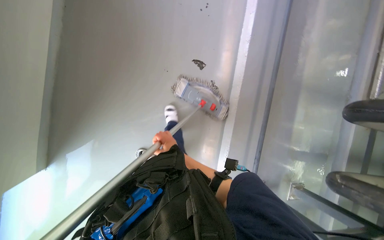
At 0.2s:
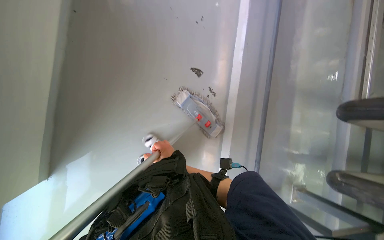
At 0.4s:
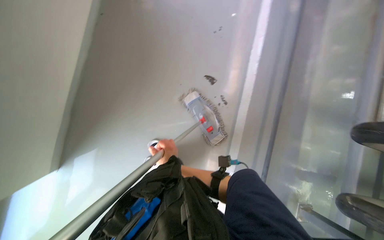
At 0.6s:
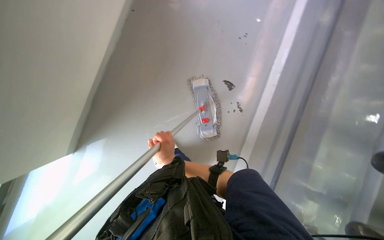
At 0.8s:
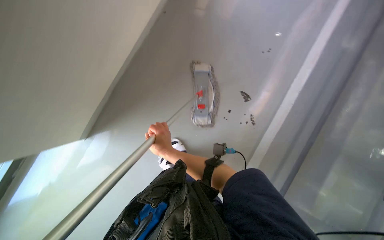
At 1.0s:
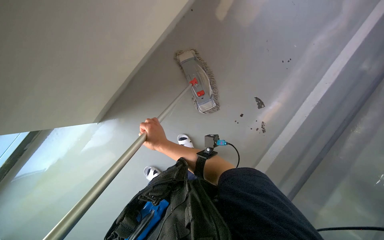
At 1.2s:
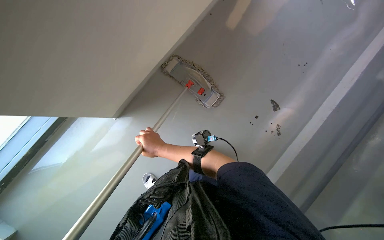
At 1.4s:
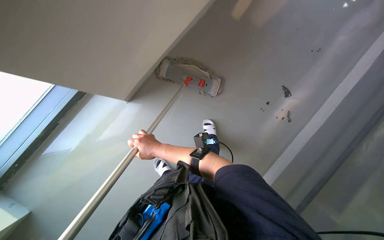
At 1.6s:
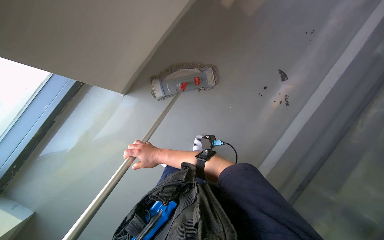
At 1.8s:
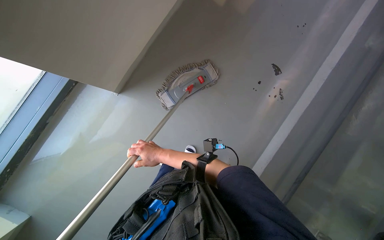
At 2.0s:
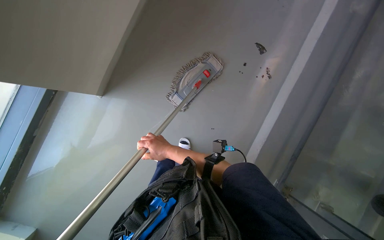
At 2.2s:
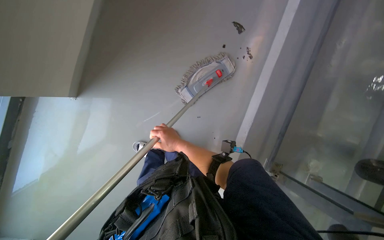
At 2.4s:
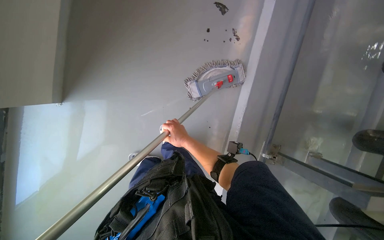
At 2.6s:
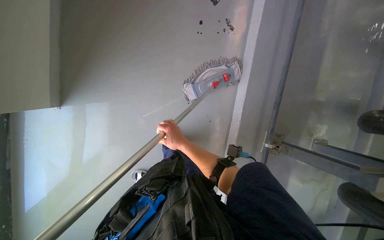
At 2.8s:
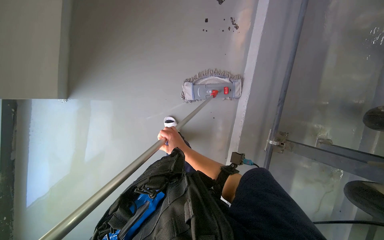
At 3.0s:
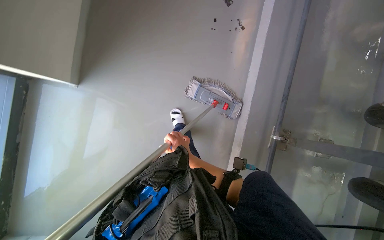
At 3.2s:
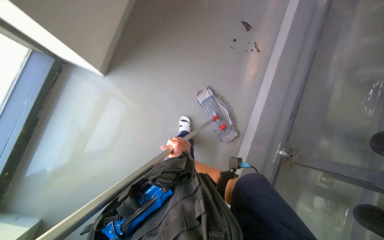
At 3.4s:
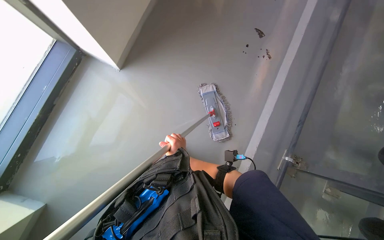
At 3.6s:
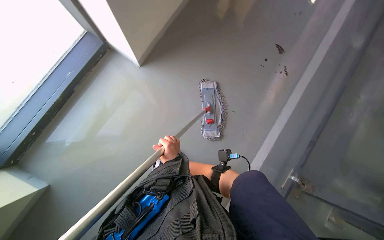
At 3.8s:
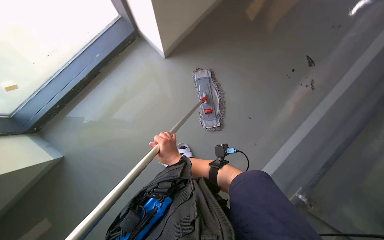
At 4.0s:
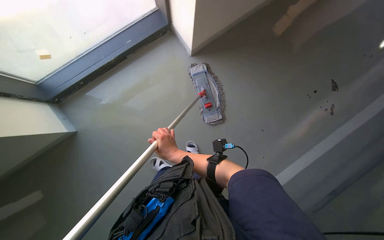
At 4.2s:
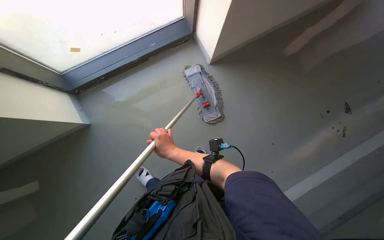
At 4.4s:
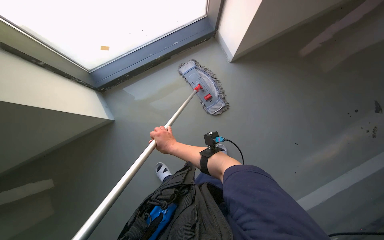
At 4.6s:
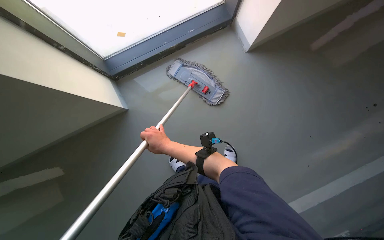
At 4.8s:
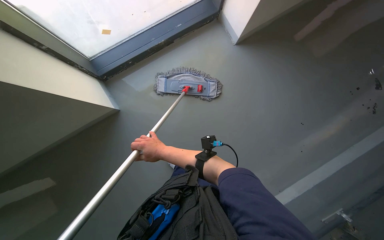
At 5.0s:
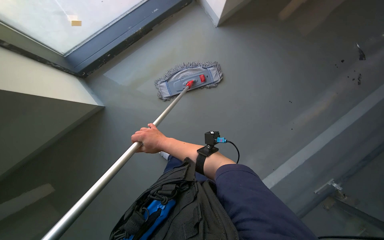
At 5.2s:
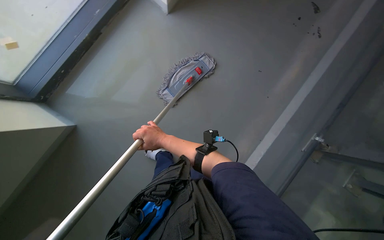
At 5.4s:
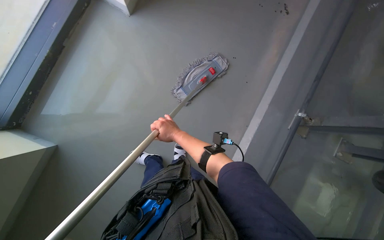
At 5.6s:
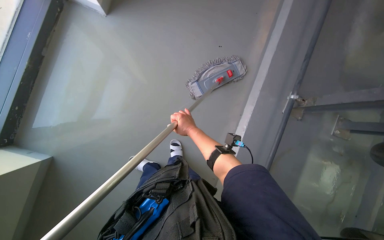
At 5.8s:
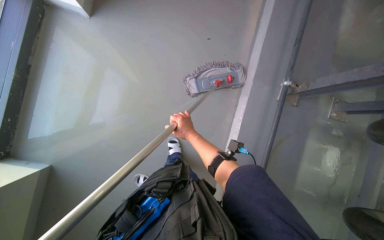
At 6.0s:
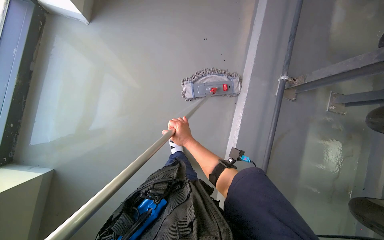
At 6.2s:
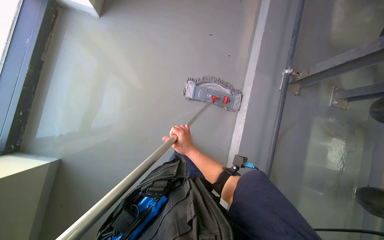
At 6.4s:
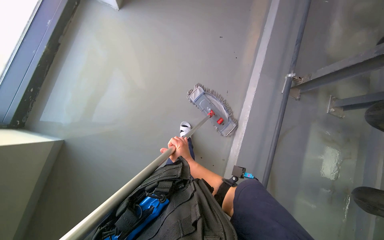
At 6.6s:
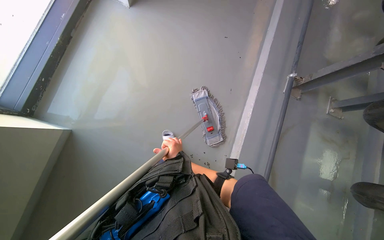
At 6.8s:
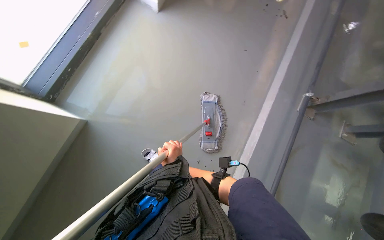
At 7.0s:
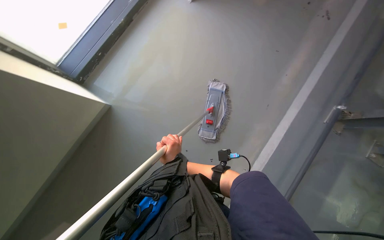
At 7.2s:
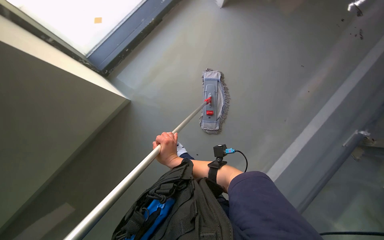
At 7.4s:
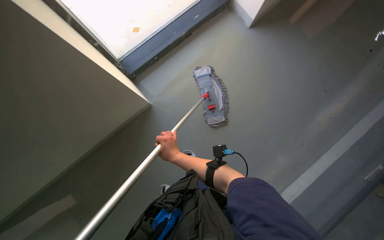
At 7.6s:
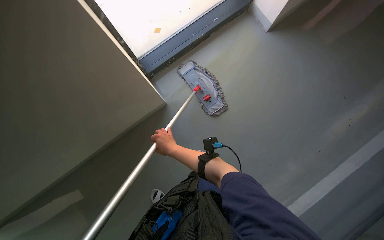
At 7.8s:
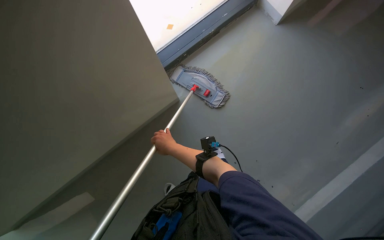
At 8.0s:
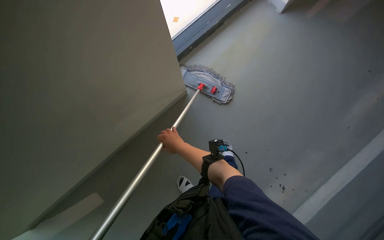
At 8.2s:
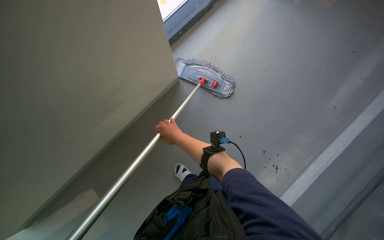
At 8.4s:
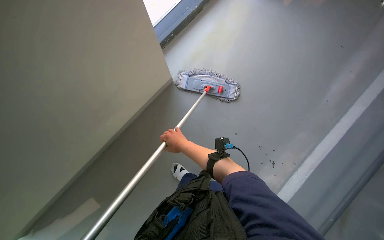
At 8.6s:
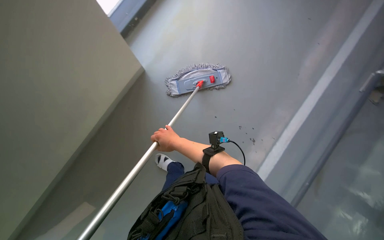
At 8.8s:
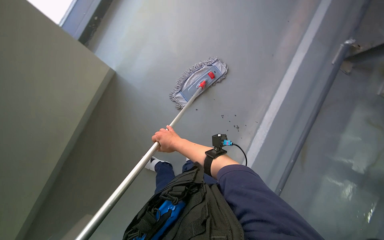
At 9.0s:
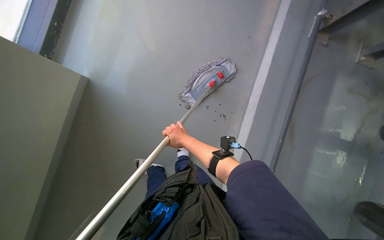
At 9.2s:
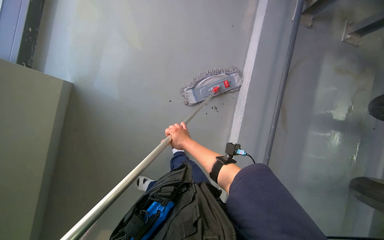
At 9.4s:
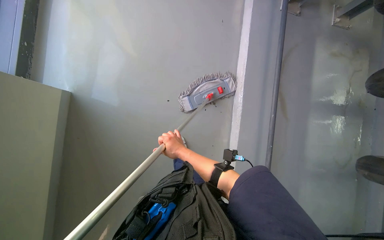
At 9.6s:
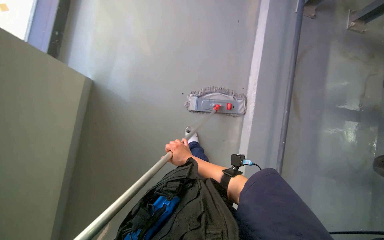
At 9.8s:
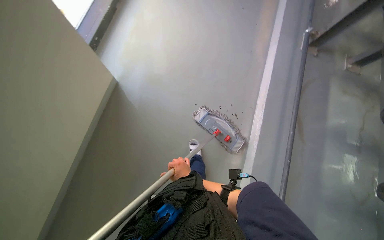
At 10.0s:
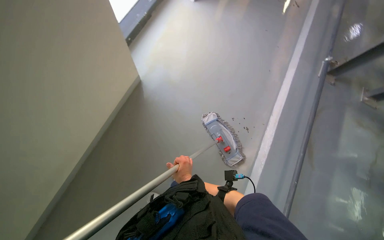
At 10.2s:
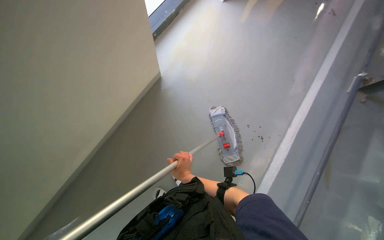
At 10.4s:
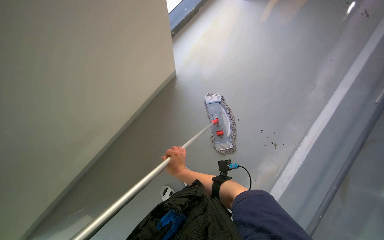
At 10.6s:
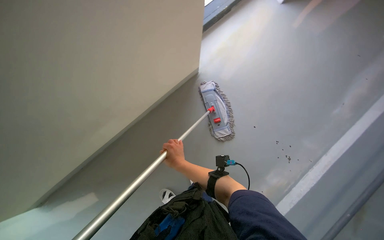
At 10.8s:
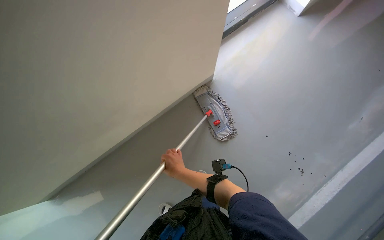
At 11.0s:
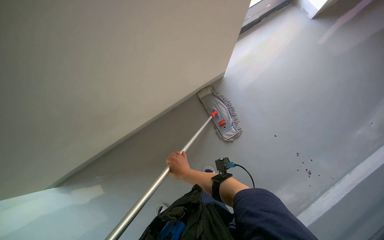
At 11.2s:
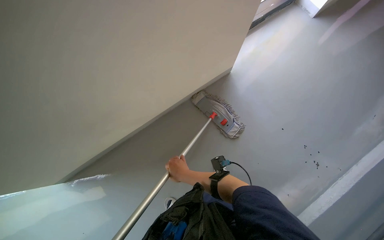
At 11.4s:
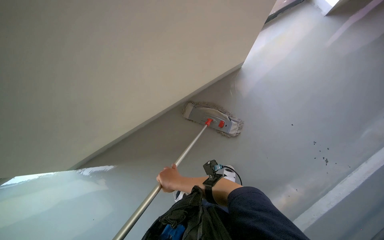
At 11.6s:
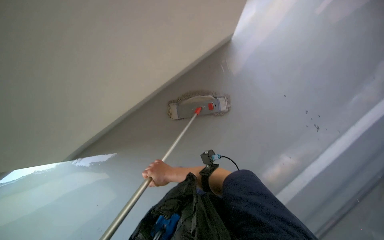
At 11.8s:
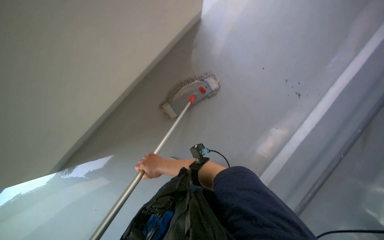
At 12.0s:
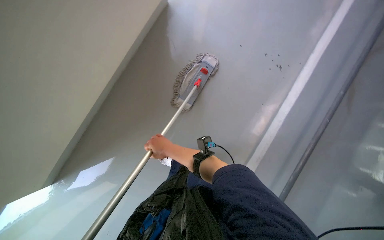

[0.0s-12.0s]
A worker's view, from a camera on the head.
Job: mopping floor.
The whole recording: Mopping floor near window. The worker mops the floor in the corner area near the window.
3.0s to 4.4s: The wearer's head swings approximately 50 degrees to the left.
4.4s to 6.0s: The view tilts roughly 20 degrees downward. The scene rotates counterclockwise by about 30 degrees.
6.0s to 7.6s: The camera is carried about 80 cm. The head rotates roughly 35 degrees to the left.
9.0s to 10.4s: The wearer's head swings approximately 25 degrees to the left.

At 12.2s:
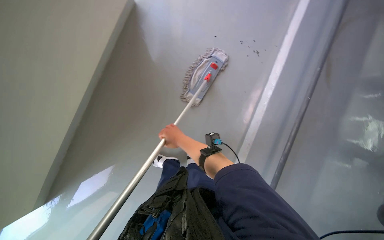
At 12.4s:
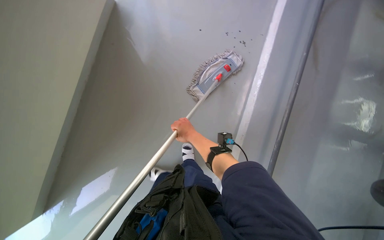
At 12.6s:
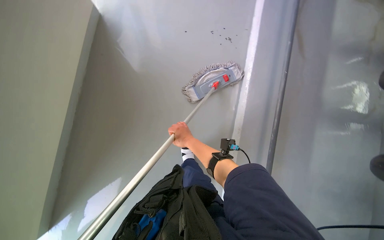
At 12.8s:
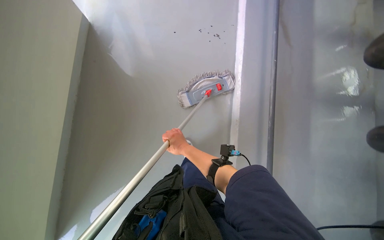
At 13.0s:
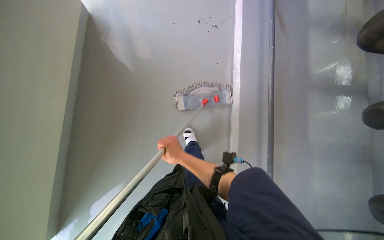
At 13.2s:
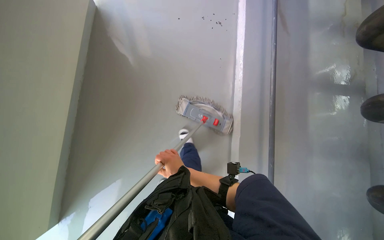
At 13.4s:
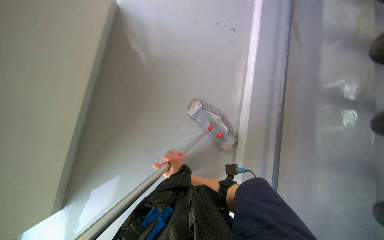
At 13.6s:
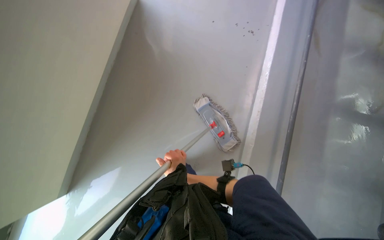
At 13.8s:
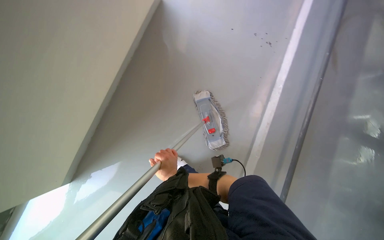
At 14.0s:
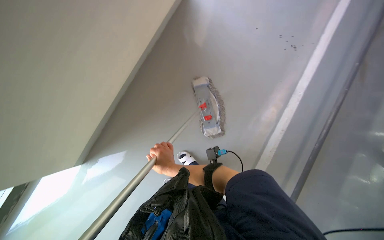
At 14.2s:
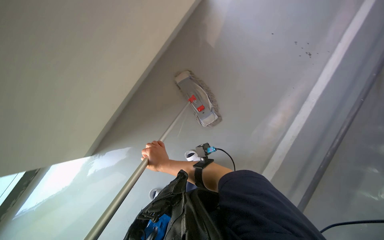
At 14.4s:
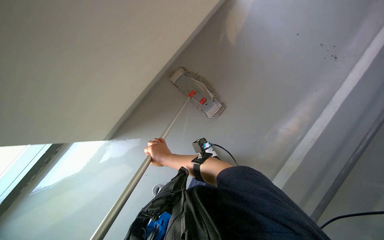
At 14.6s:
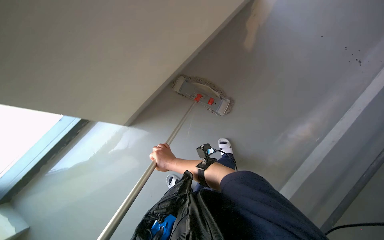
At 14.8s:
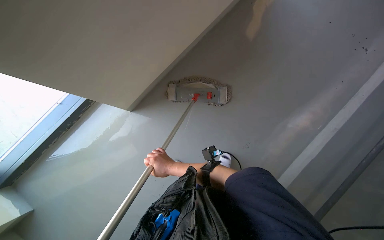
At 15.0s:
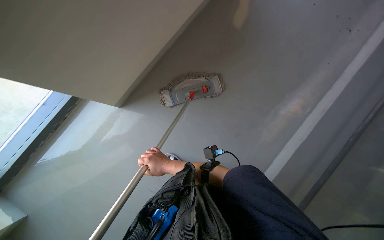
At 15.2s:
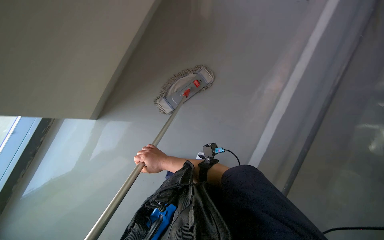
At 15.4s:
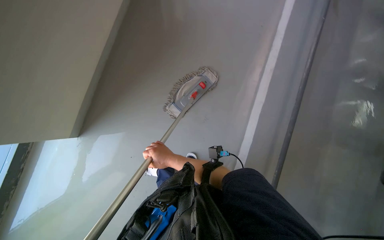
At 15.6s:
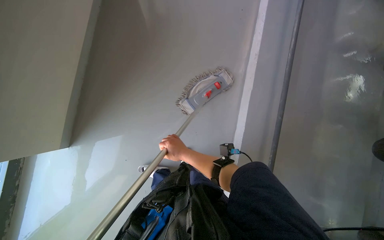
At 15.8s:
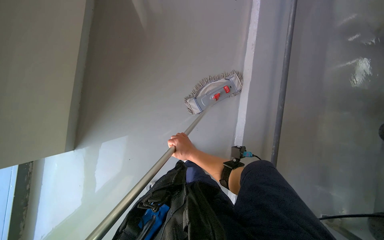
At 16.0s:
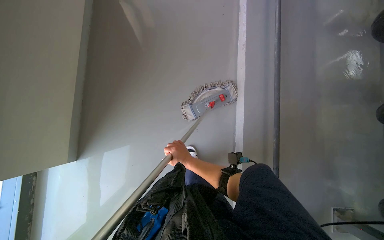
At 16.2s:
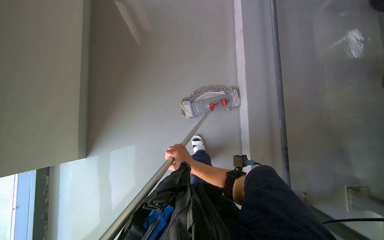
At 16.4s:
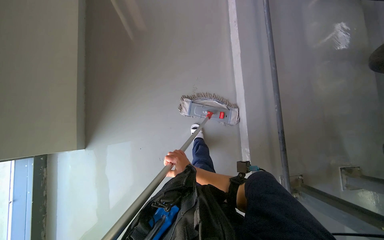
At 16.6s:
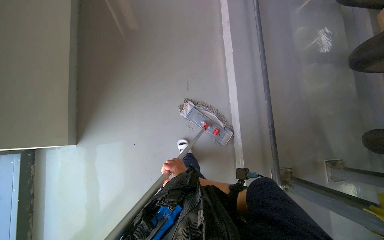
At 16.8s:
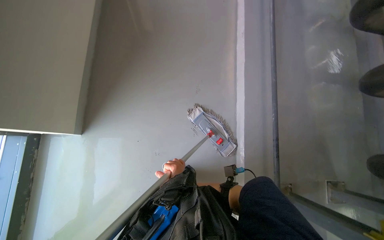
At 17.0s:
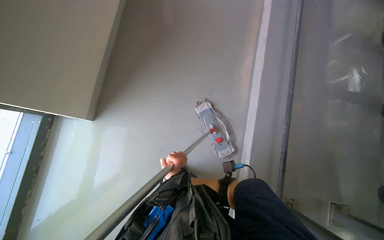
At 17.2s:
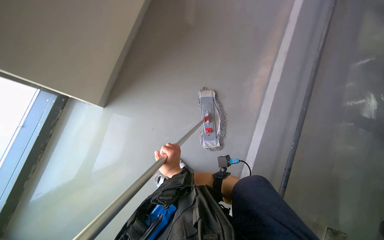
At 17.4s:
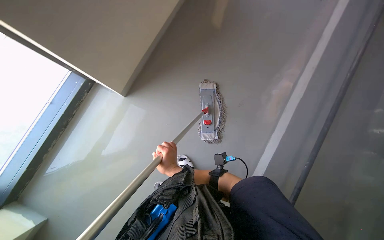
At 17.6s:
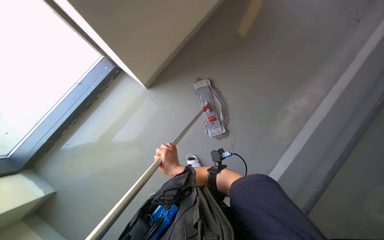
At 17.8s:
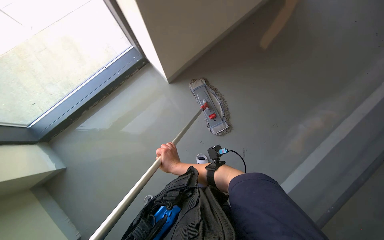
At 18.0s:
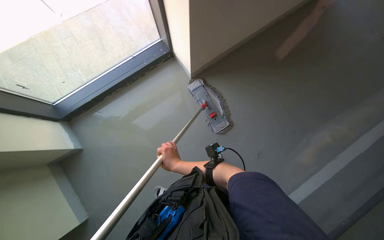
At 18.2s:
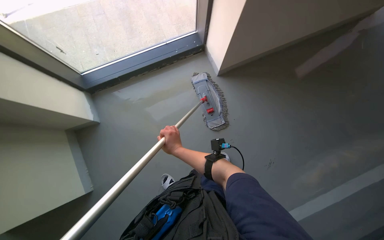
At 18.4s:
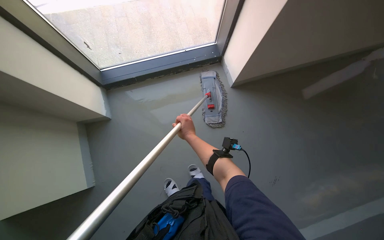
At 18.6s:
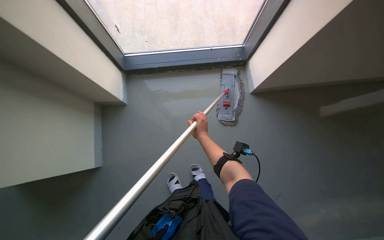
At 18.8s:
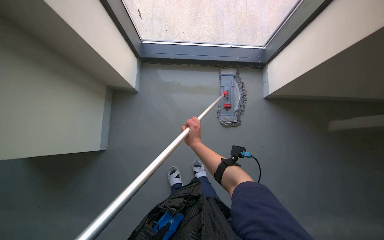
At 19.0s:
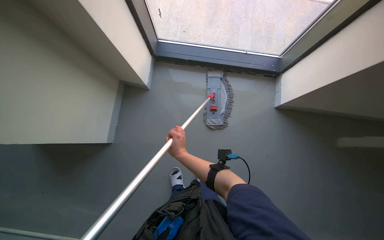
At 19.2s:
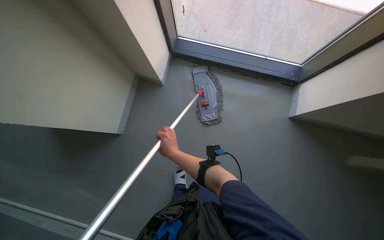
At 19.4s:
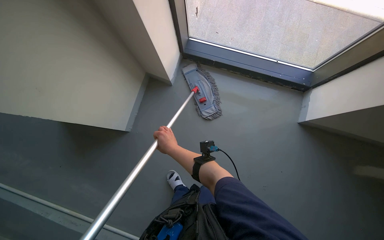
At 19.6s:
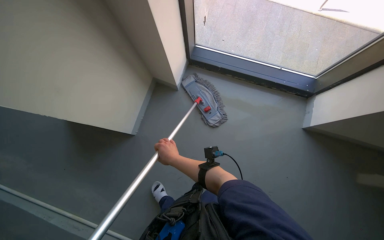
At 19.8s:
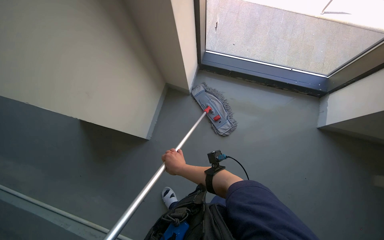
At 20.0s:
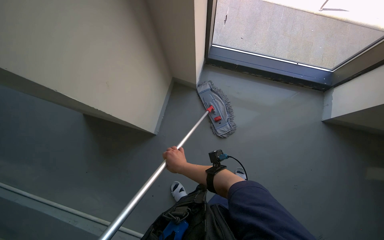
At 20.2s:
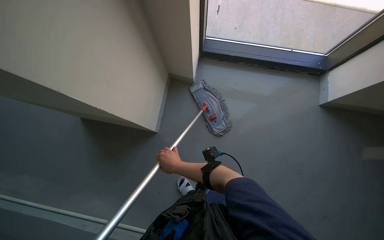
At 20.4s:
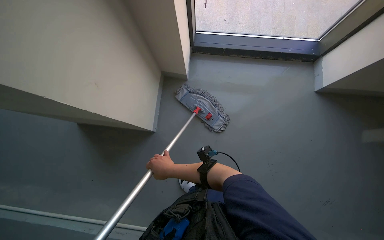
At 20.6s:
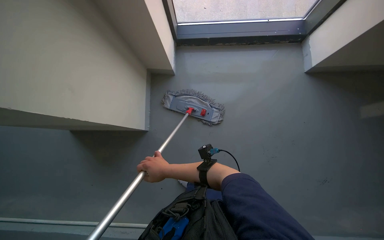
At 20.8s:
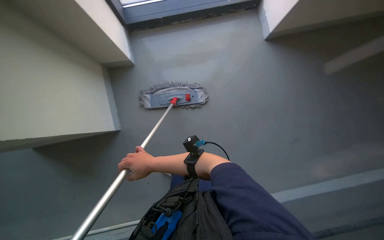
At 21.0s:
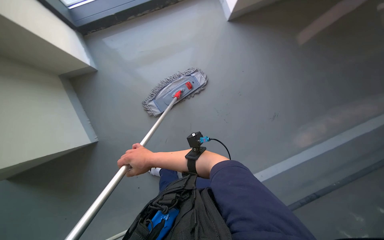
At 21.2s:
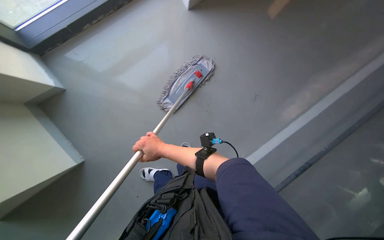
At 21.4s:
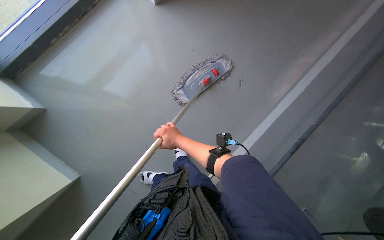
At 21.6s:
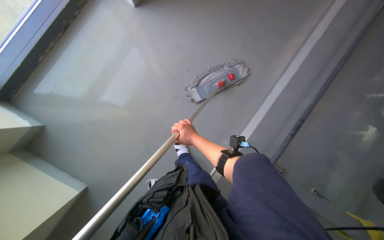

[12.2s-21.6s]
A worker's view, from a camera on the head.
Job: mopping floor.
The whole recording: Mopping floor near window. The worker mops the floor in the corner area near the window.
12.2s to 13.8s: The right hand heads down the picture, covering roughly 15 cm.
15.4s to 17.0s: The scene rotates clockwise by approximately 35 degrees.
18.4s to 20.0s: The wearer's head swings some 35 degrees to the left.
